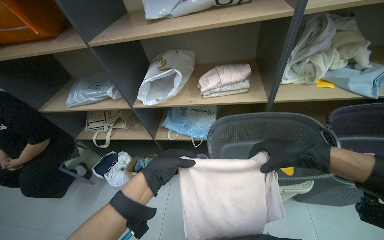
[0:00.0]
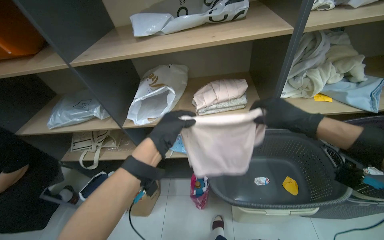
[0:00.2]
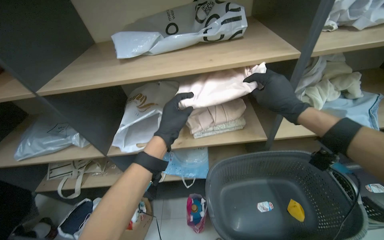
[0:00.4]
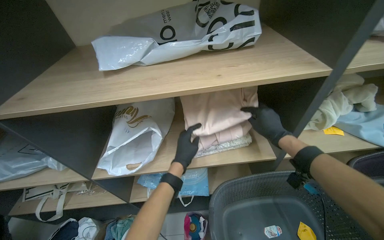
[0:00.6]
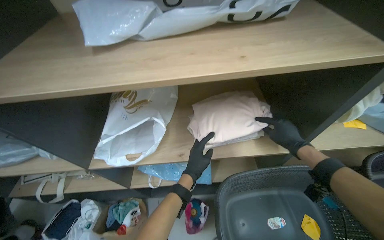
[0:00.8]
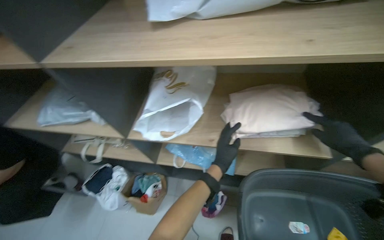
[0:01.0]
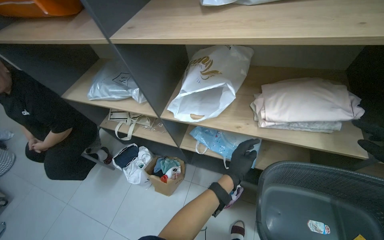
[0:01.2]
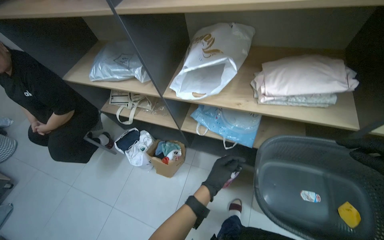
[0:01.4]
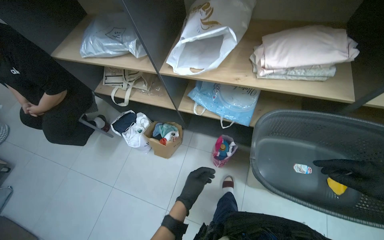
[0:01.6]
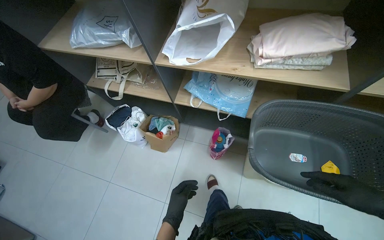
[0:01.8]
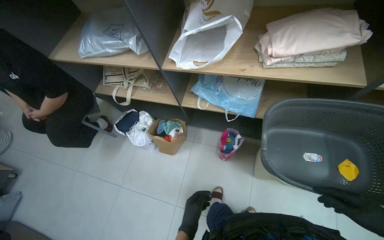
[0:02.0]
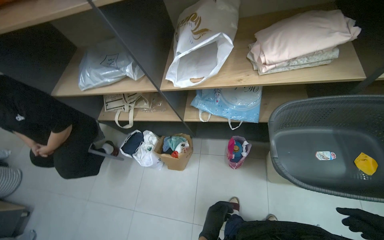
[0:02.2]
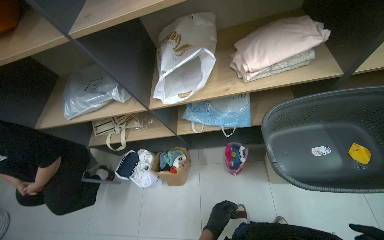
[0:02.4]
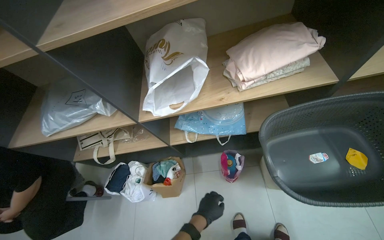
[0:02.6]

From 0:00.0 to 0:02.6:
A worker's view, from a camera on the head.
Job: managing laundry.
The whole recording: Folding and shelving laundry. The worker folds clothes from a basket and places them onto a shelf.
From 0:01.2 to 0:02.6: The left hand moves down the picture and to the left, roughly 25 cm.

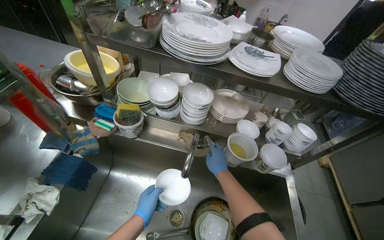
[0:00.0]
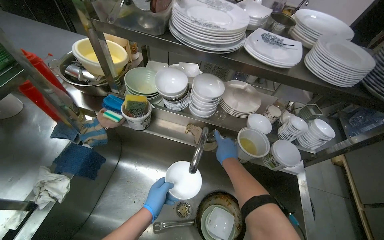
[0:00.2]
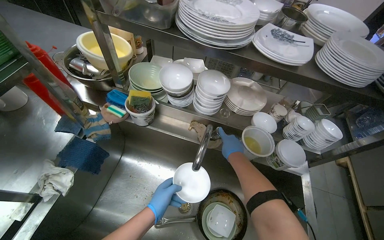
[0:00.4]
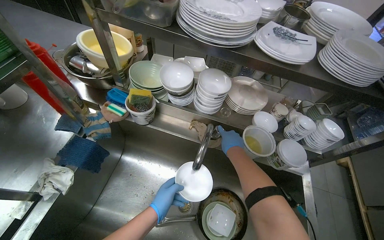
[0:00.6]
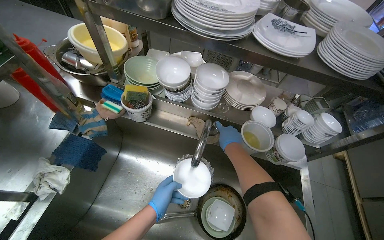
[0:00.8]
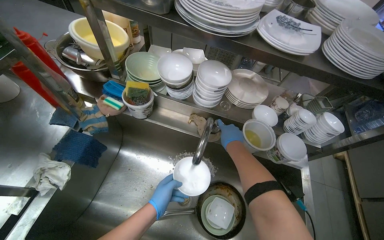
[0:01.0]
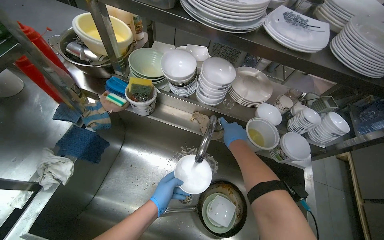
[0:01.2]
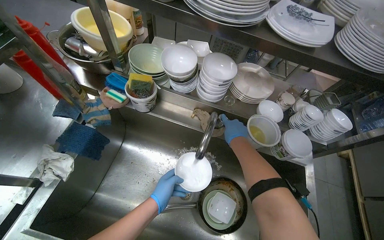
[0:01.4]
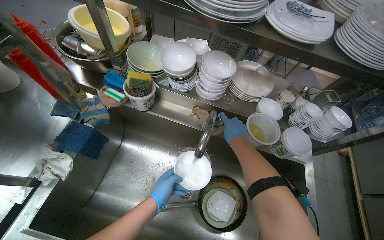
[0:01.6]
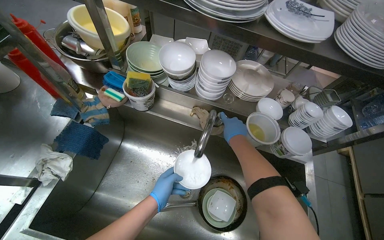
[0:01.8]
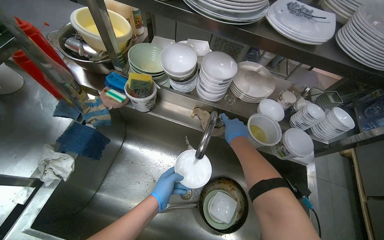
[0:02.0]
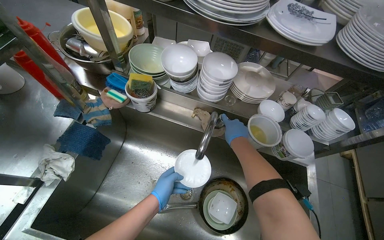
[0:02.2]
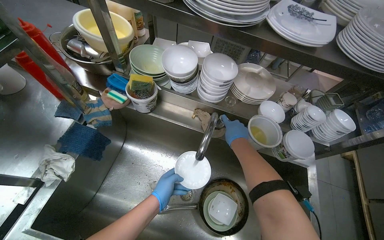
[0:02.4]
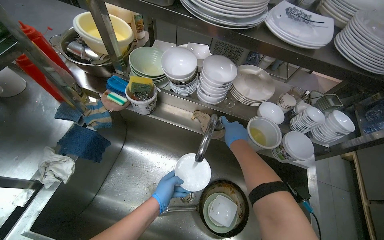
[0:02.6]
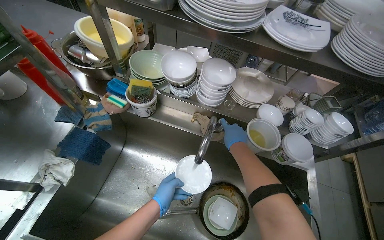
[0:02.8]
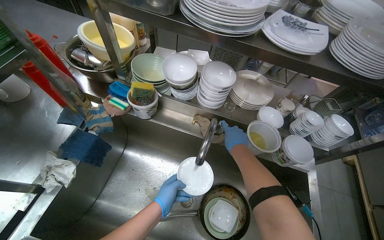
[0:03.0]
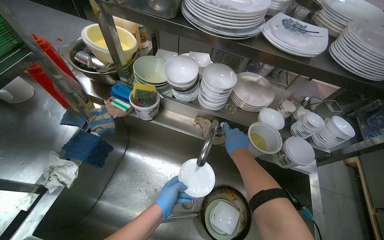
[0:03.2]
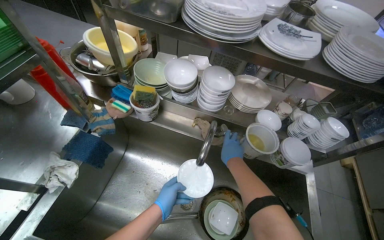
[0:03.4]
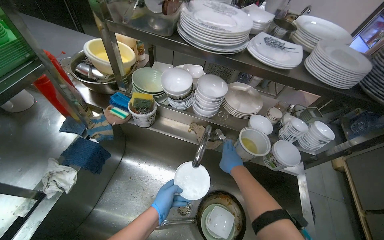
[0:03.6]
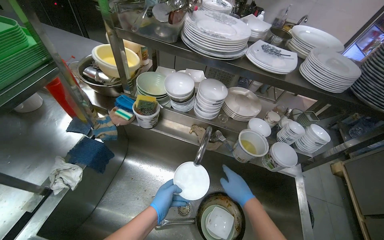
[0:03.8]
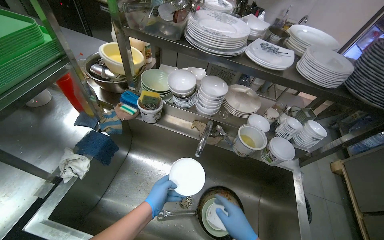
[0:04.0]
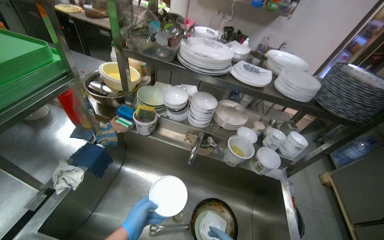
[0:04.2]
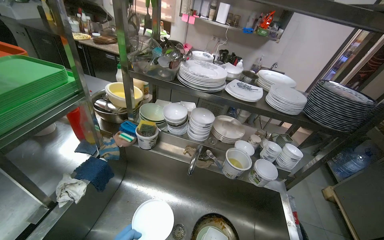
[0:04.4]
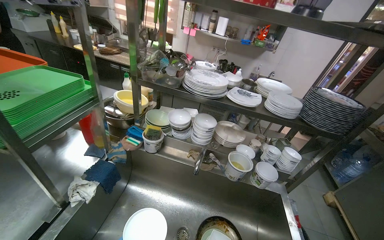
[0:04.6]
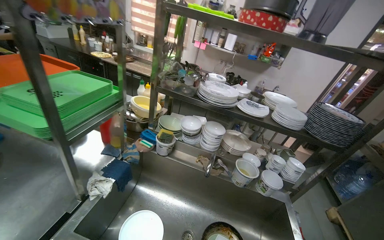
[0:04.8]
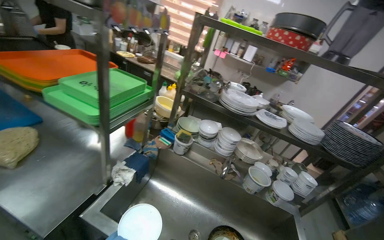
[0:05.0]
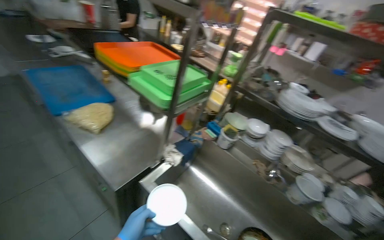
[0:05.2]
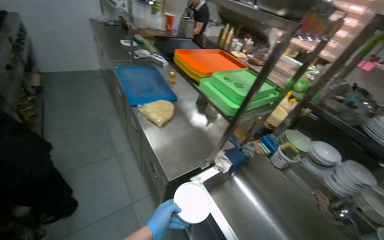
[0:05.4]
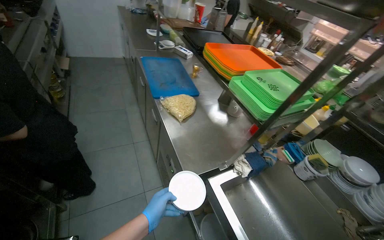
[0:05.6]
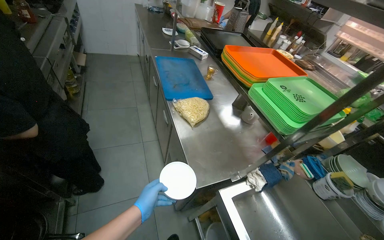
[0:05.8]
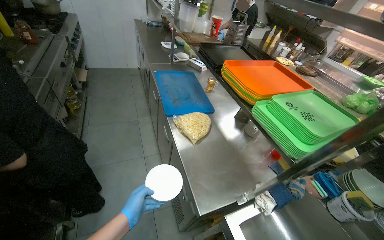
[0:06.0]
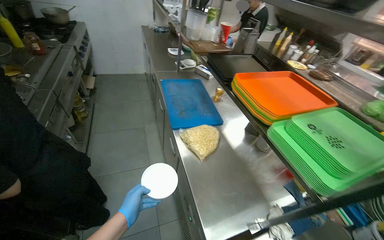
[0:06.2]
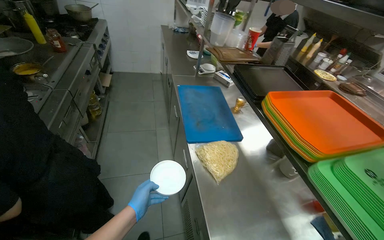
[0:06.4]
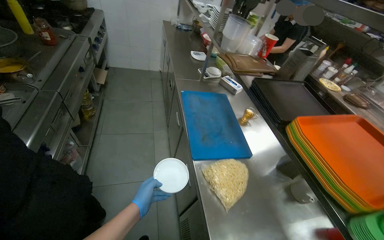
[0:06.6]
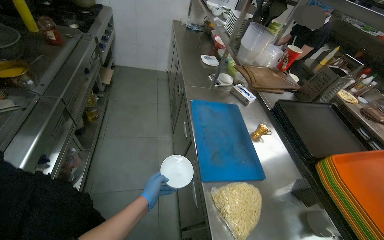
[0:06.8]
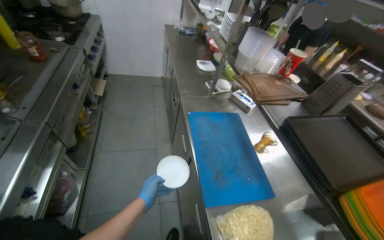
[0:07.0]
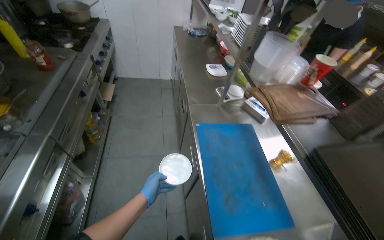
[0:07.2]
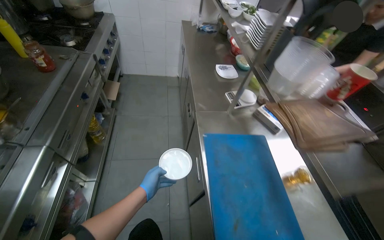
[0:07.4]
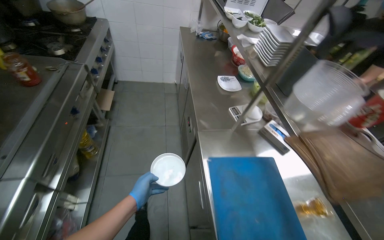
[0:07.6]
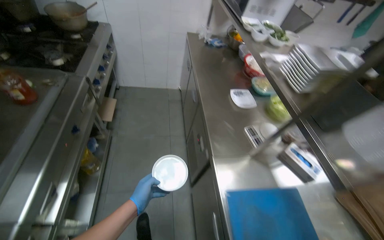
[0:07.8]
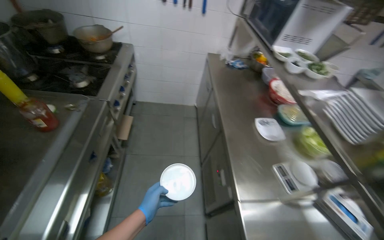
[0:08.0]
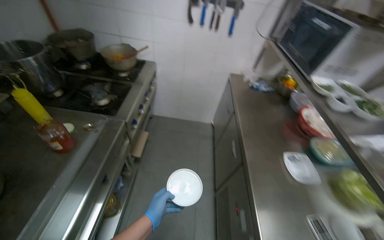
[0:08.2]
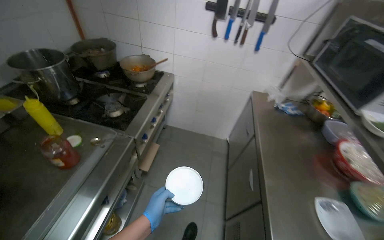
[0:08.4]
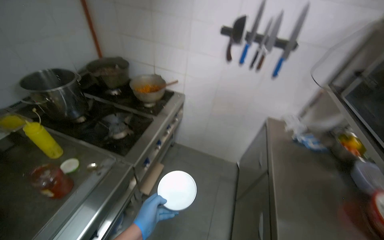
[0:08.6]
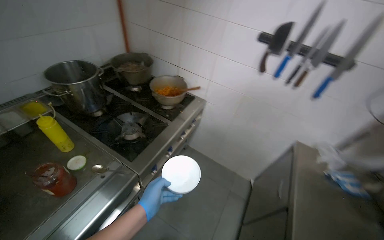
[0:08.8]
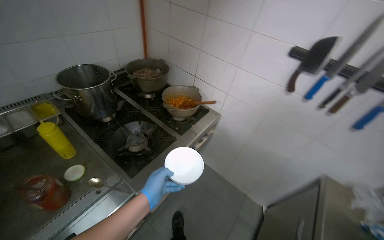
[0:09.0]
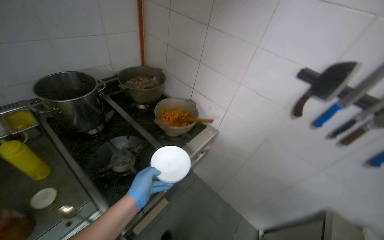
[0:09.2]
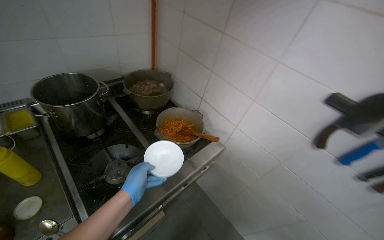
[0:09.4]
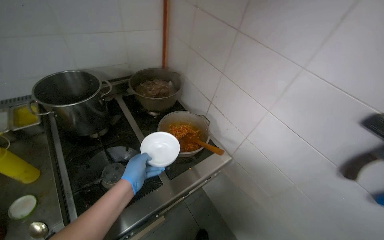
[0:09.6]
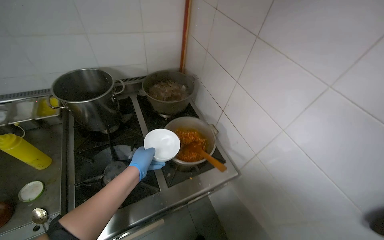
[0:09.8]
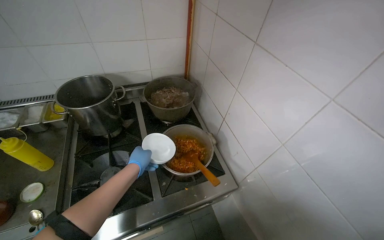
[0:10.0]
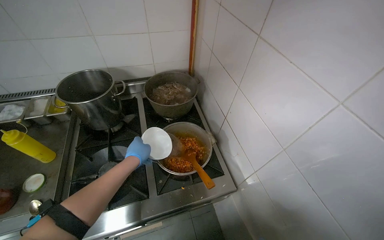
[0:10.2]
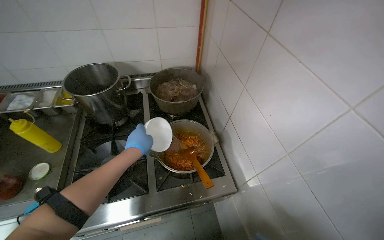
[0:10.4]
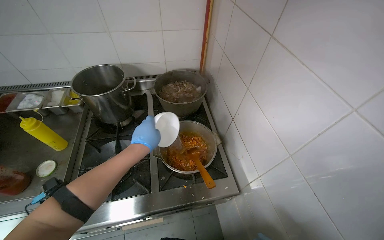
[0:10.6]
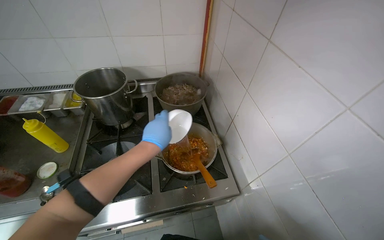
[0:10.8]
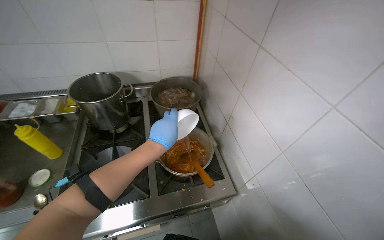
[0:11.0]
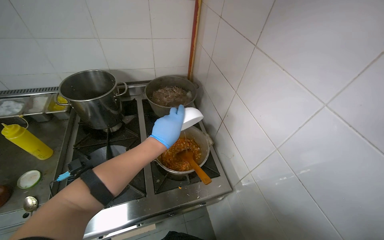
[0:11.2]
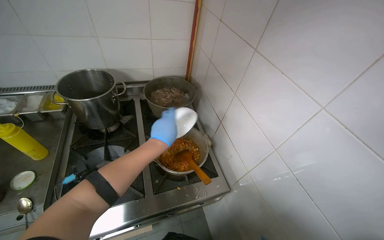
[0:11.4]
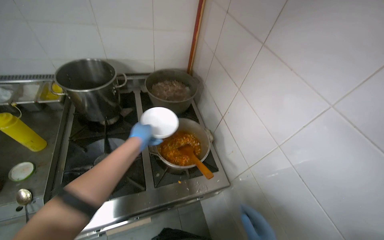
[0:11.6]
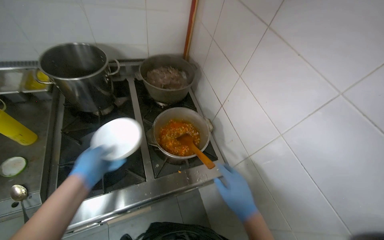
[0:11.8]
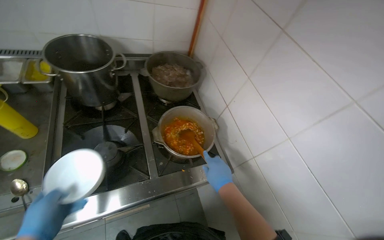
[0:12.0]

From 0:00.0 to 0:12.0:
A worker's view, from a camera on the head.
Job: cooking food.
The whole recording: Adding ingredients and stirring food in pot. The worker adds ingredients from a bowl to the pot and stirs the food.
From 0:00.0 to 0:01.6: The hands work in one place, with small movements.
From 0:01.6 to 0:03.0: Neither hand changes place.
From 0:03.0 to 0:04.4: The camera pitches upward, by about 20 degrees.
From 0:04.4 to 0:06.0: The camera travels roughly 60 cm. The head turns to the left by approximately 55 degrees.
From 0:06.0 to 0:07.6: The camera is carried about 1 m.
From 0:07.6 to 0:09.0: The camera is carried roughly 1 m. The wearer's head swings about 45 degrees to the left. The view tips upward by some 15 degrees.
From 0:09.0 to 0:10.4: The wearer moves roughly 60 cm. The wearer looks approximately 40 degrees further to the left.
From 0:10.4 to 0:12.0: The left hand travels to the left, down the picture and nearer to the camera by roughly 30 cm.

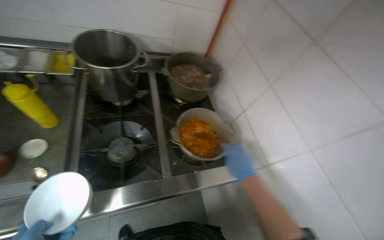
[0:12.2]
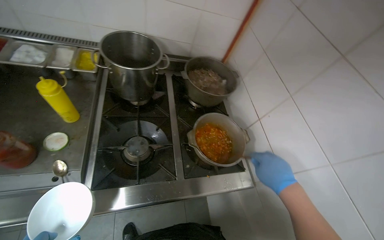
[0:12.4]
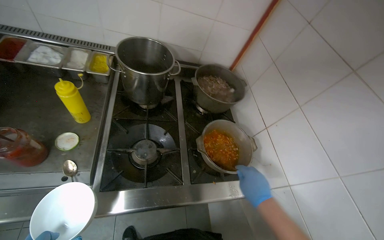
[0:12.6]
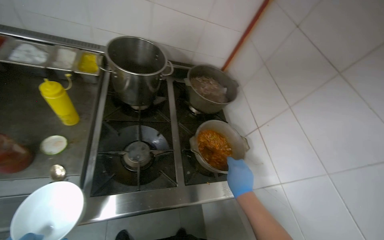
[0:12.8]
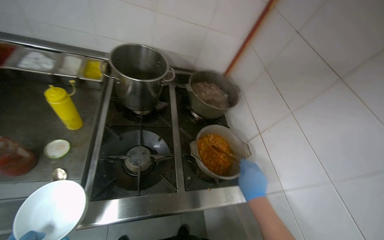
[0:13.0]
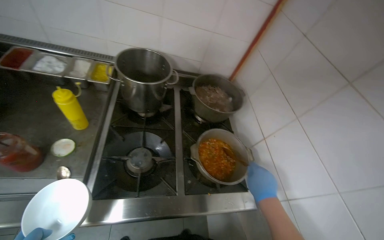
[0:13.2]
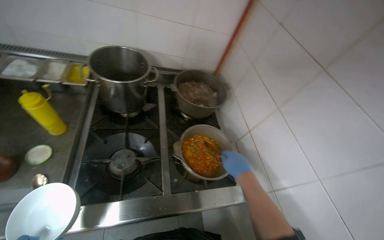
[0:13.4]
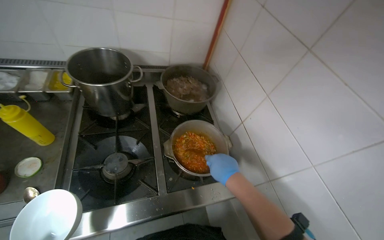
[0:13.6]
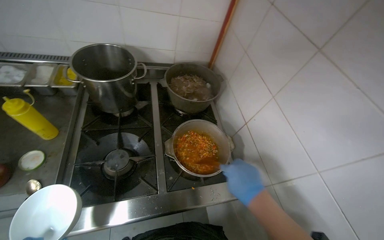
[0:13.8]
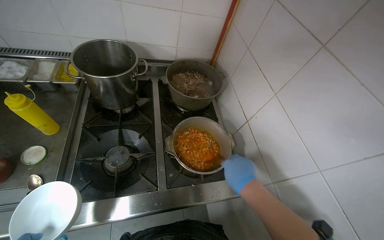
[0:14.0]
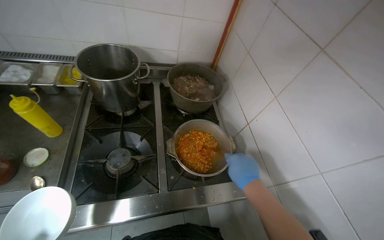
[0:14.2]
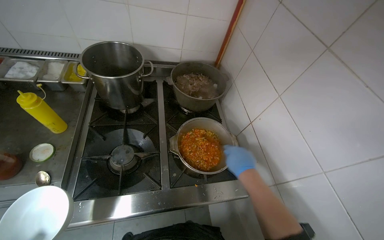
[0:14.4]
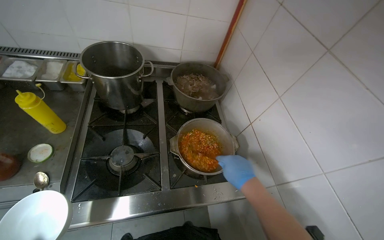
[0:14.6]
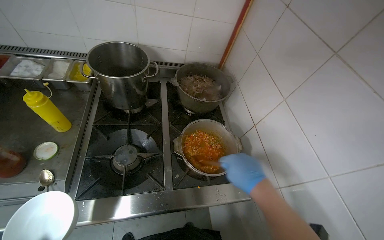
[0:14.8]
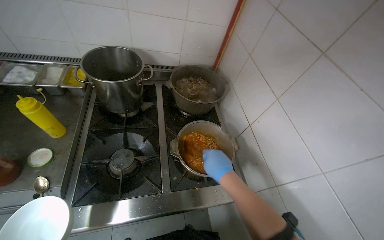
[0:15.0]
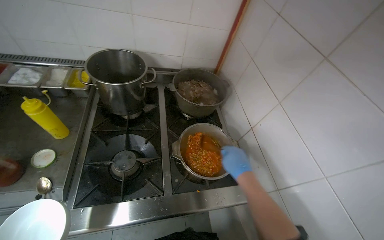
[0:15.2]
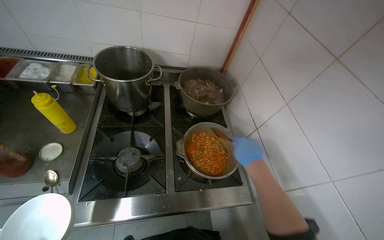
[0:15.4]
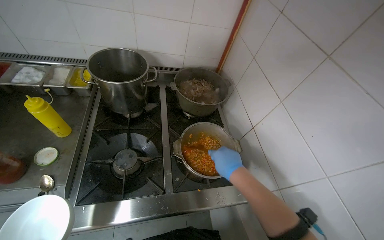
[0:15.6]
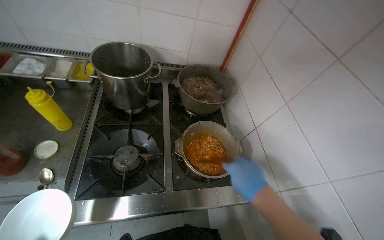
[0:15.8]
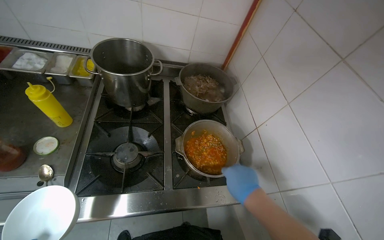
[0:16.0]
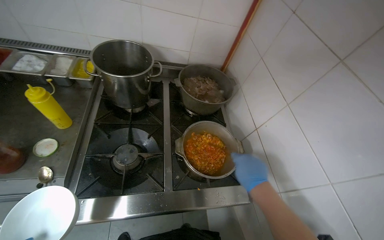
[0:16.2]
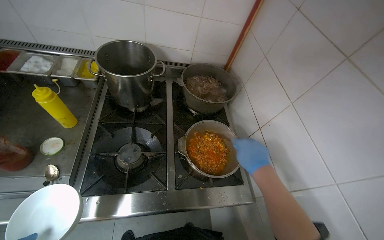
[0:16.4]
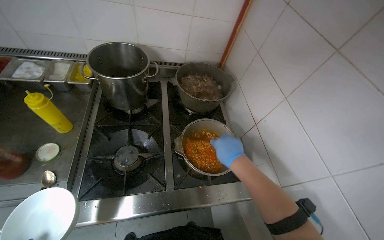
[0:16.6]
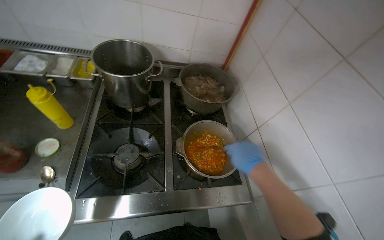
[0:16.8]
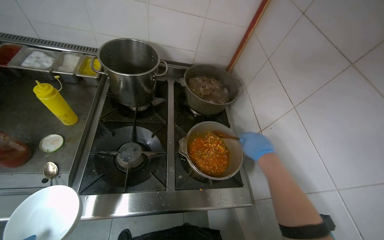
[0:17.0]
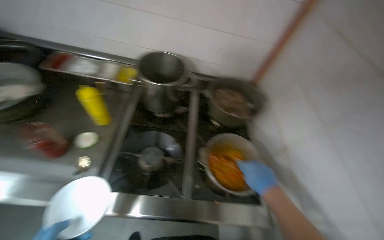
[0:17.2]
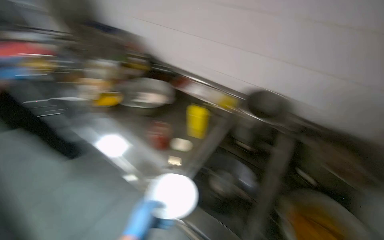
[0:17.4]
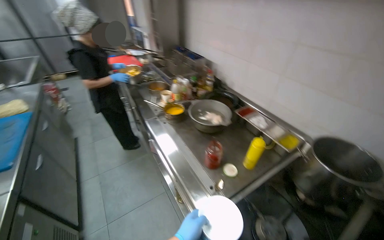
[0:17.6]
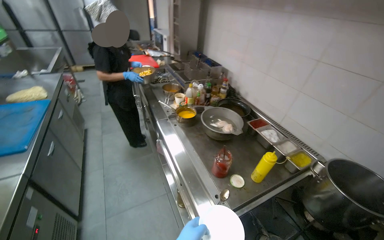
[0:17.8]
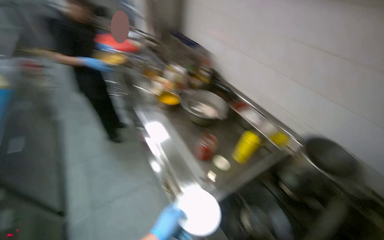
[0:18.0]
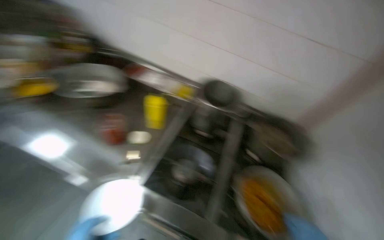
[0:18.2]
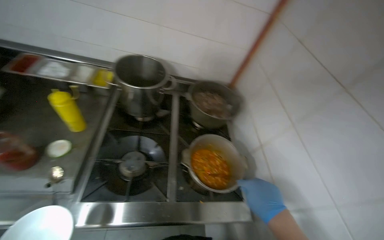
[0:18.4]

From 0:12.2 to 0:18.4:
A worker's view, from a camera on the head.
Job: cooking food.
The whole recording: Adding ingredients and stirring food in pot. The worker adds ingredients from a bowl to the pot and stirs the food.
From 0:12.2 to 0:13.8: The right hand reaches roughly 5 cm to the right, then returns.
